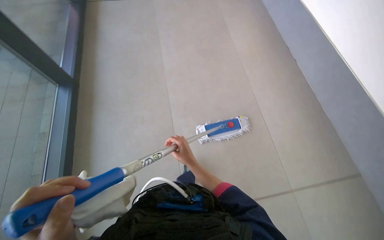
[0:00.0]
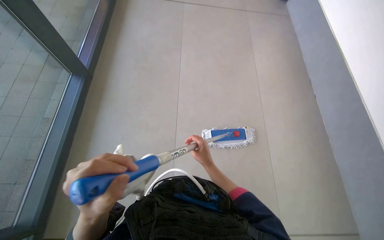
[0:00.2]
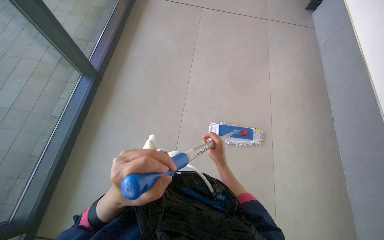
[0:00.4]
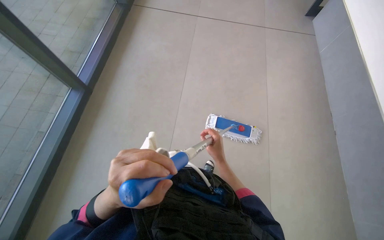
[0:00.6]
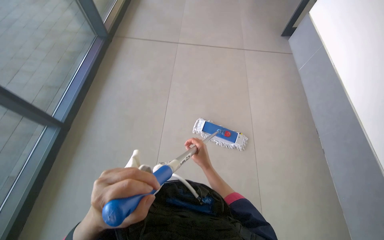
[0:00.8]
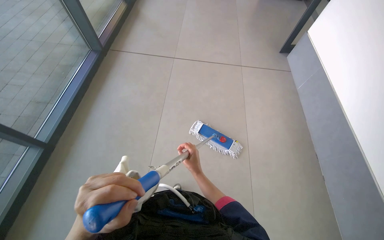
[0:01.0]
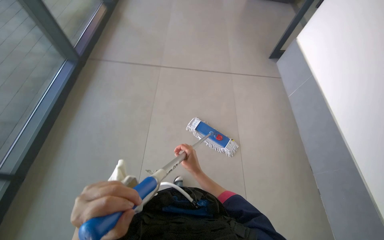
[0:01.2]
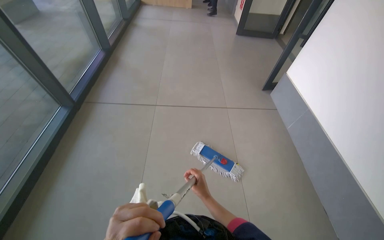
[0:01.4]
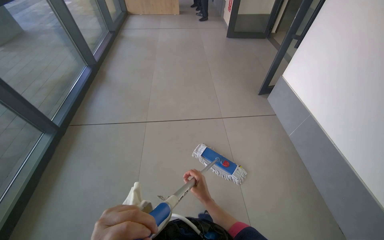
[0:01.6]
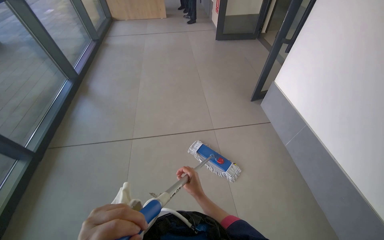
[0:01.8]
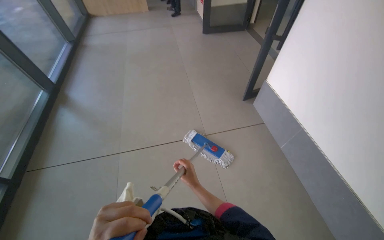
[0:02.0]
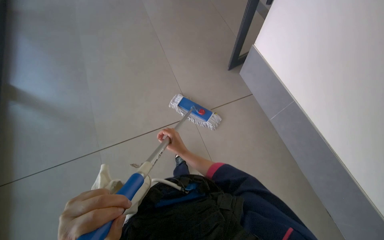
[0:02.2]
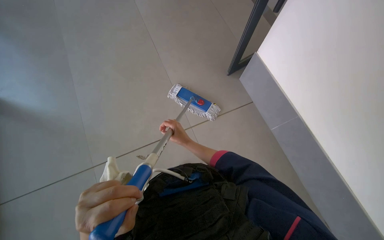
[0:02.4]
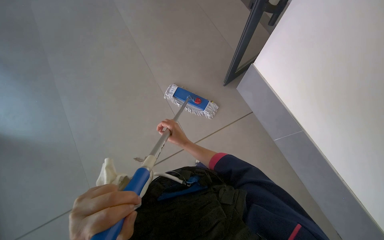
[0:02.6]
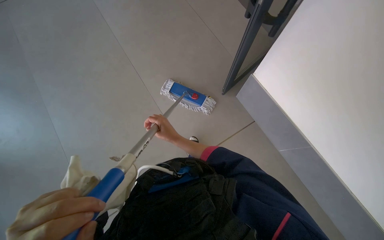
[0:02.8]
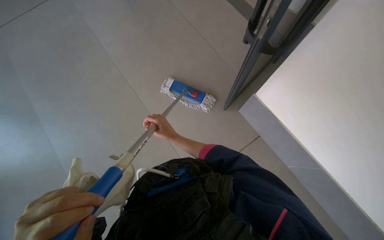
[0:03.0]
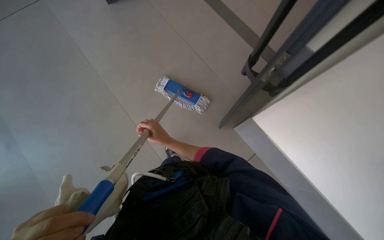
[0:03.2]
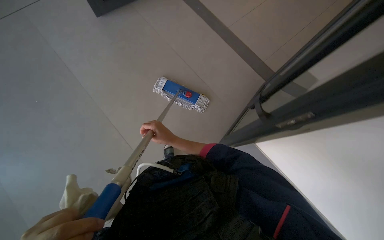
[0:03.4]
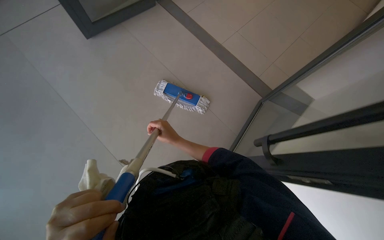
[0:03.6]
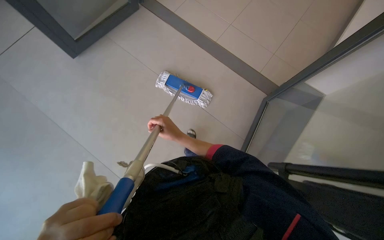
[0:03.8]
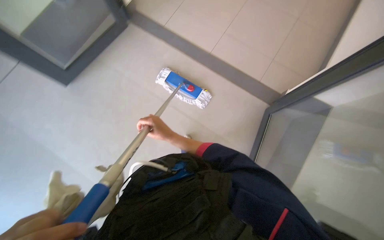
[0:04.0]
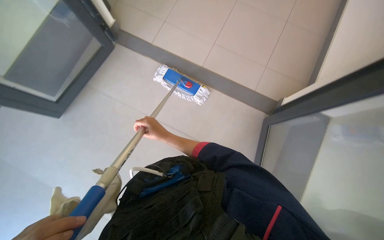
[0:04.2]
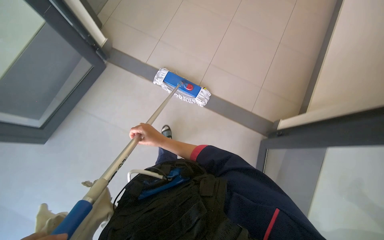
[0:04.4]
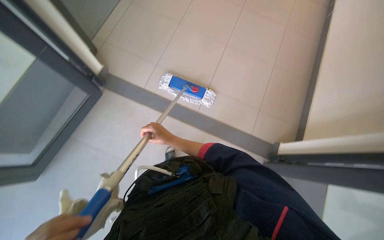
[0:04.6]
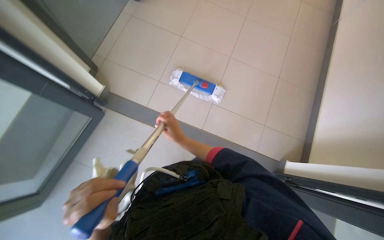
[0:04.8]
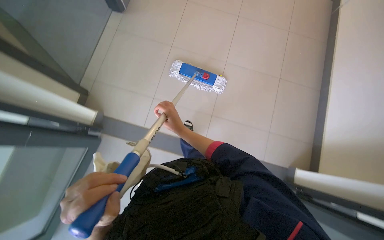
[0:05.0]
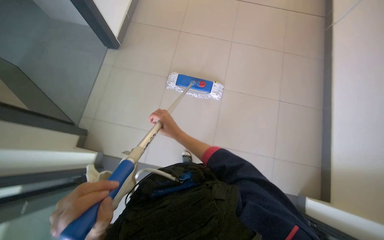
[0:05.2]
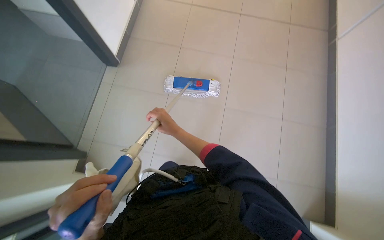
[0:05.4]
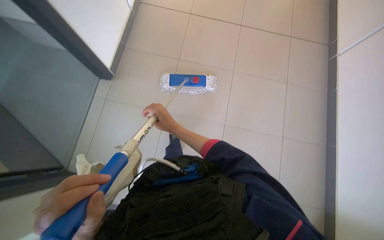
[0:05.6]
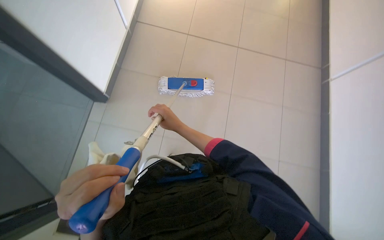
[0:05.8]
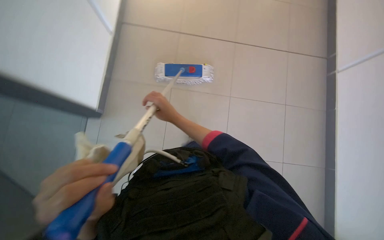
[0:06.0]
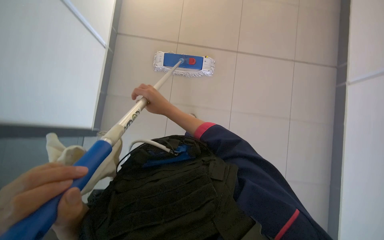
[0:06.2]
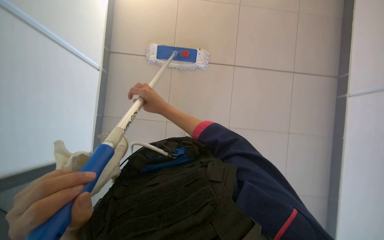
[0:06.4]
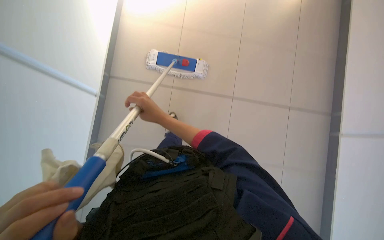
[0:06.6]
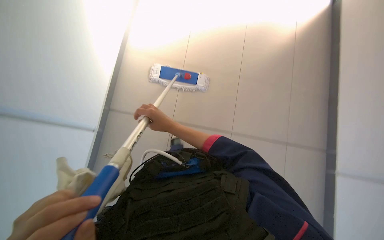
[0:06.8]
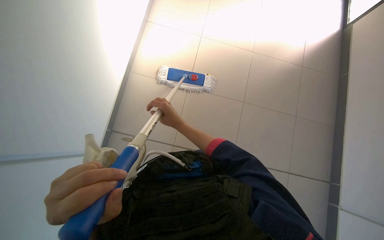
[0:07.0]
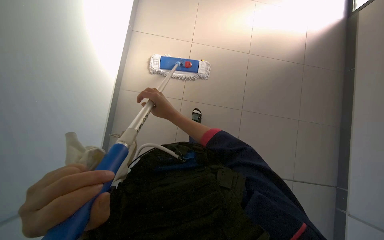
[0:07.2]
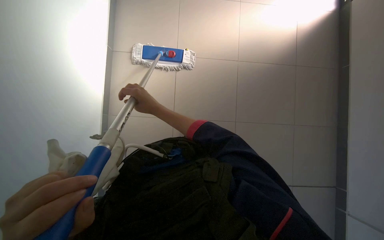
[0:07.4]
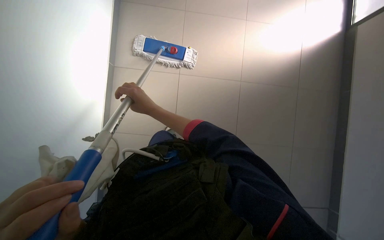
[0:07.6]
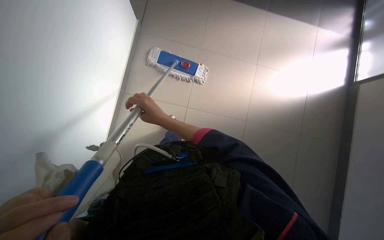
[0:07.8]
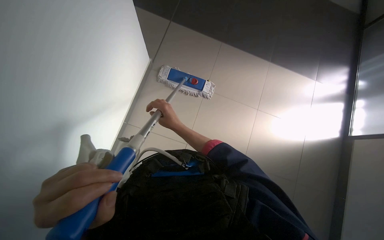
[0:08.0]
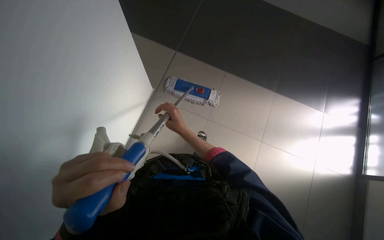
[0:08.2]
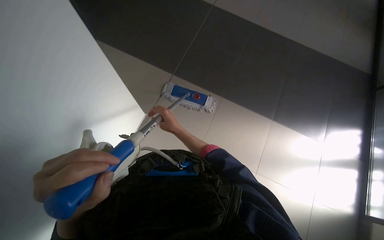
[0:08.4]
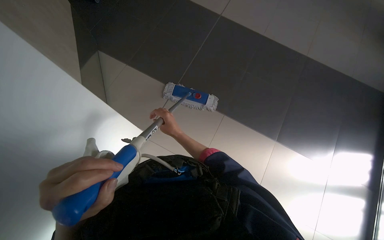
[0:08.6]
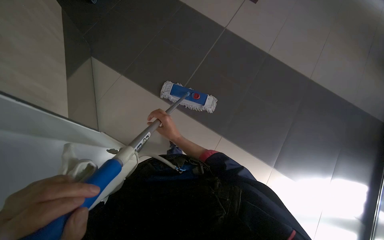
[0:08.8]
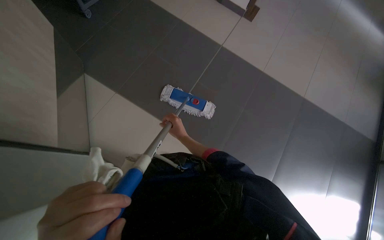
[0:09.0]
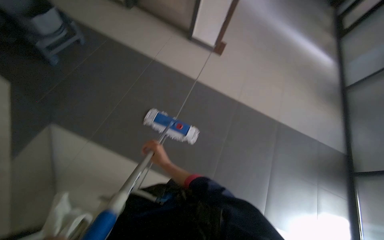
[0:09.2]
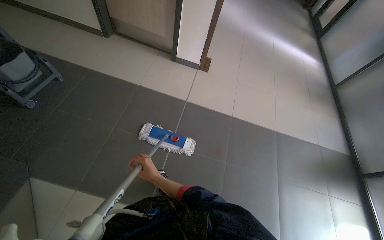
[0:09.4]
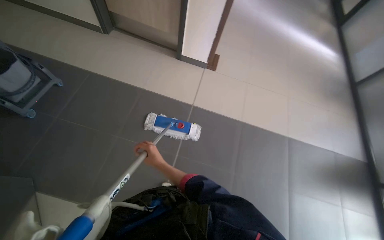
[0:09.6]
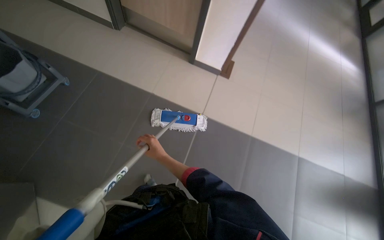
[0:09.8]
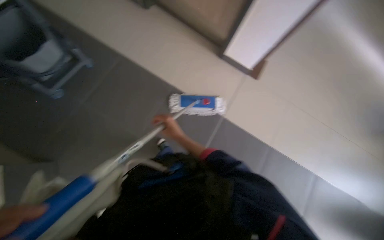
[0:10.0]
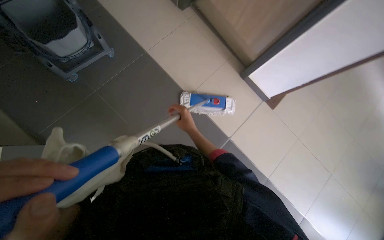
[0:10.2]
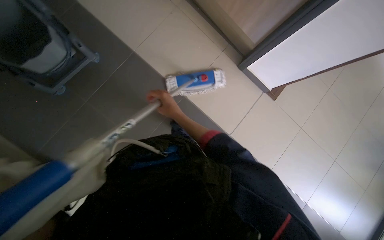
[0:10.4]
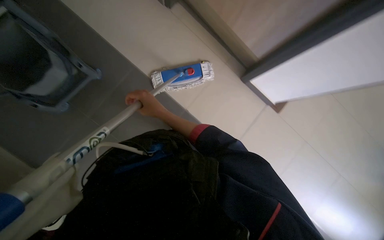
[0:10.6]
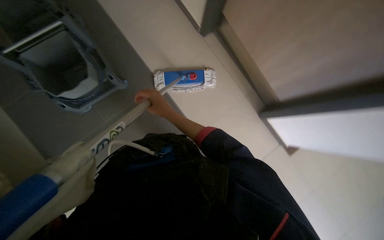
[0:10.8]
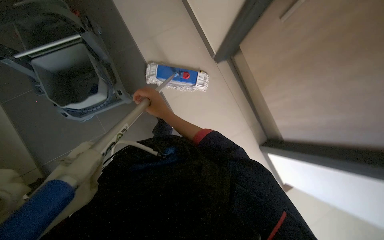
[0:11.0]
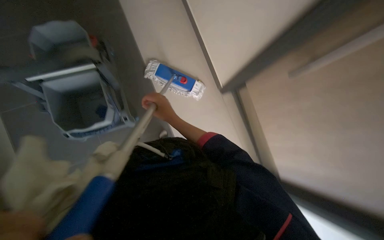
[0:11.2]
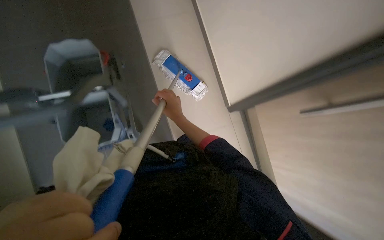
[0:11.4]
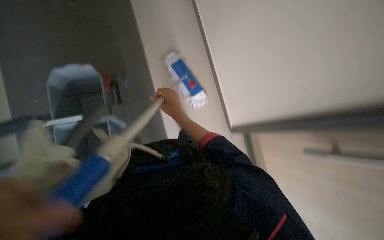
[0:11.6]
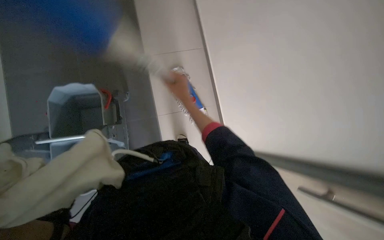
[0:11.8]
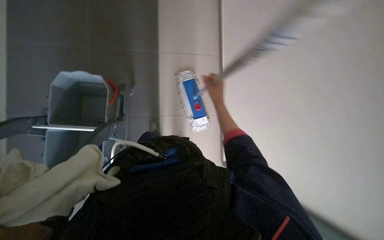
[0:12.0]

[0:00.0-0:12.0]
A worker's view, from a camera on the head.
Job: mopping floor.
The whole recording: Mopping floor with mop. The worker mops the floor with a flat mop.
0:00.0 to 0:01.6: The wearer's head swings approximately 20 degrees to the right. The camera pitches upward, by roughly 30 degrees.
0:01.6 to 0:03.0: The head turns to the right by approximately 25 degrees. The camera pitches downward, by roughly 20 degrees.
0:04.4 to 0:06.0: The right hand travels up the picture by roughly 20 cm.
0:07.6 to 0:09.0: The camera pitches upward, by roughly 15 degrees.
0:09.0 to 0:10.4: The wearer moves approximately 70 cm.
0:10.4 to 0:12.0: The view tilts about 25 degrees upward. The right hand moves up the picture, some 40 cm.

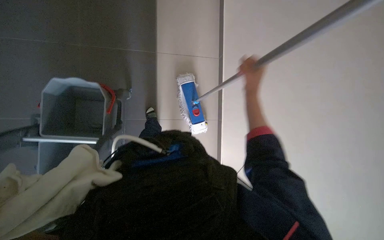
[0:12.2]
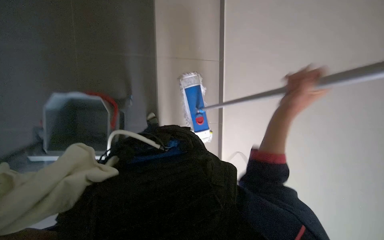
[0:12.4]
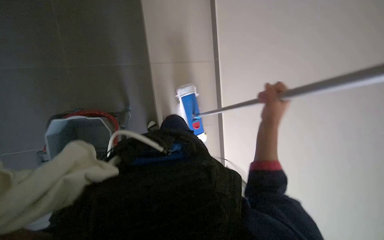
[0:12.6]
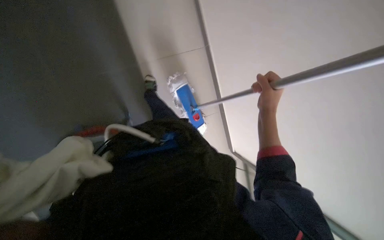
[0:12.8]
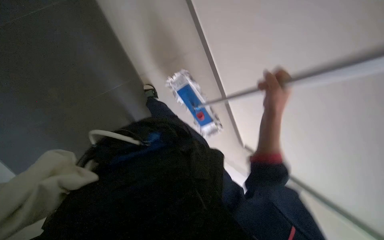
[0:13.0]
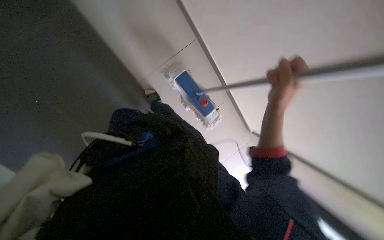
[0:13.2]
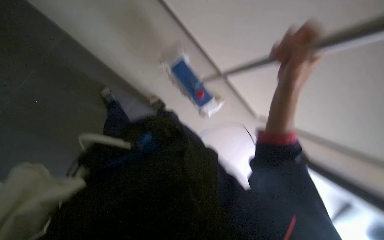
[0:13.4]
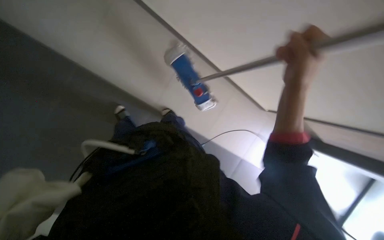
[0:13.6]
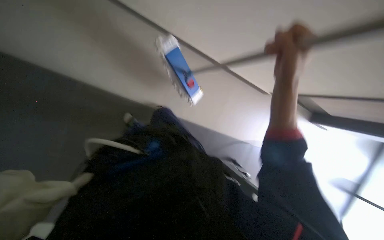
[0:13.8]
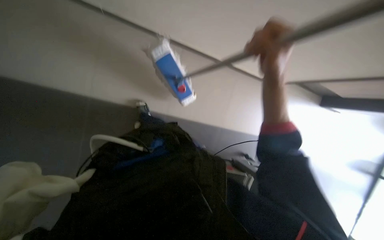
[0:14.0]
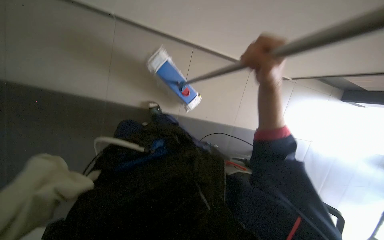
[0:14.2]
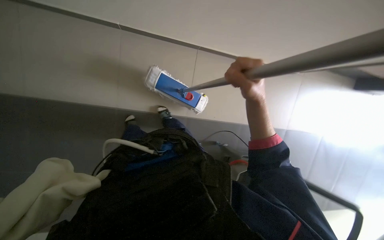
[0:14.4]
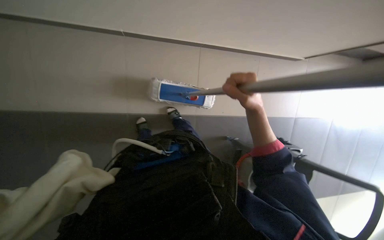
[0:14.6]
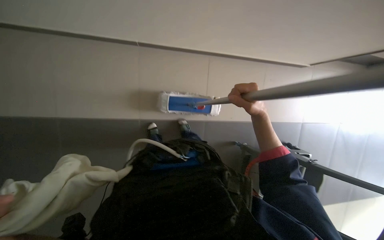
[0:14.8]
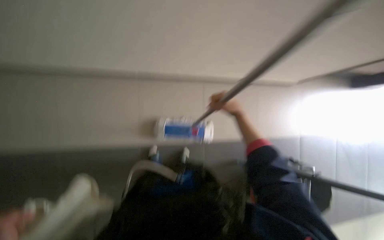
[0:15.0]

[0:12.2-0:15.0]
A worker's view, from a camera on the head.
Job: mopping floor.
The whole recording: Mopping floor with mop. The worker mops the floor with a flat mop.
0:12.2 to 0:13.6: The right hand shifts some 20 cm nearer to the camera.
0:13.6 to 0:15.0: The right hand moves farther from the camera and to the left, about 25 cm.

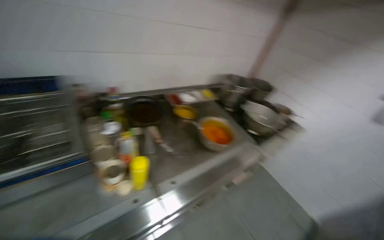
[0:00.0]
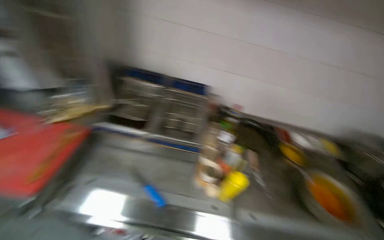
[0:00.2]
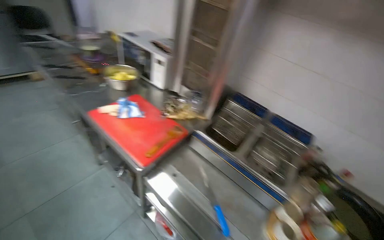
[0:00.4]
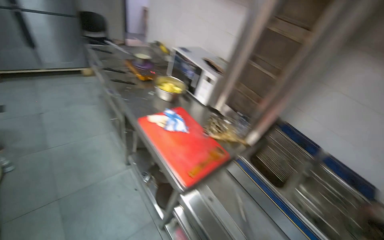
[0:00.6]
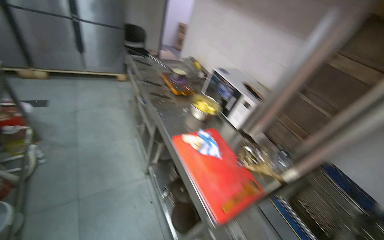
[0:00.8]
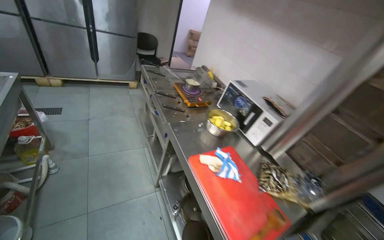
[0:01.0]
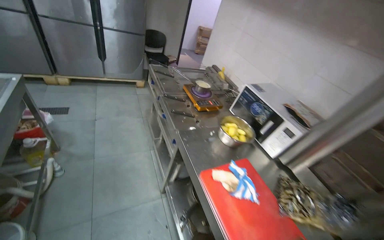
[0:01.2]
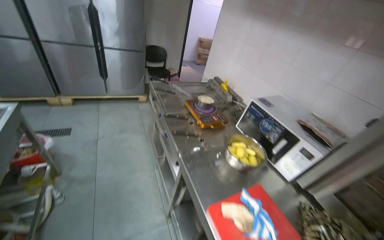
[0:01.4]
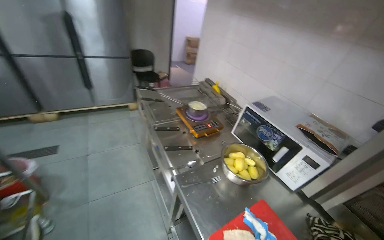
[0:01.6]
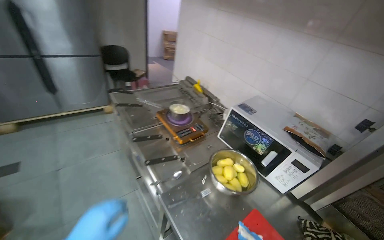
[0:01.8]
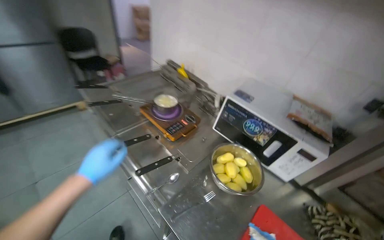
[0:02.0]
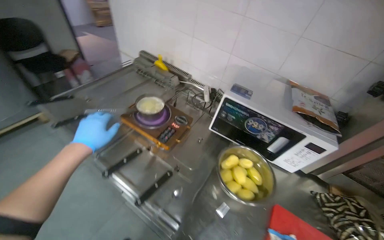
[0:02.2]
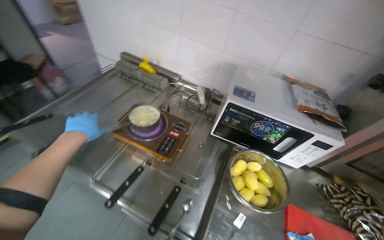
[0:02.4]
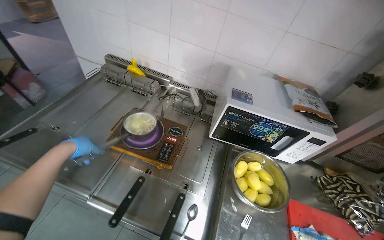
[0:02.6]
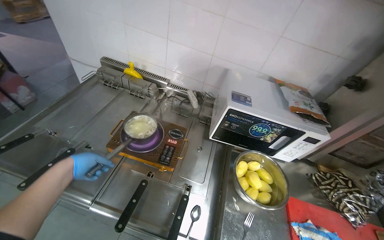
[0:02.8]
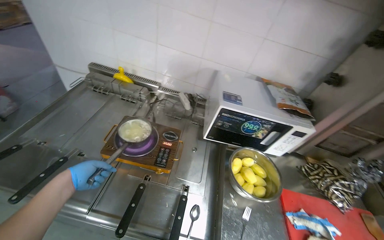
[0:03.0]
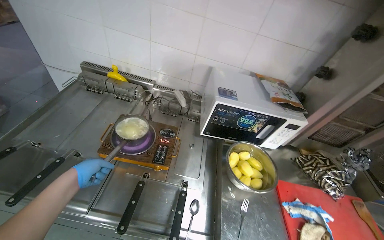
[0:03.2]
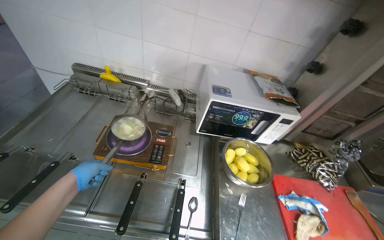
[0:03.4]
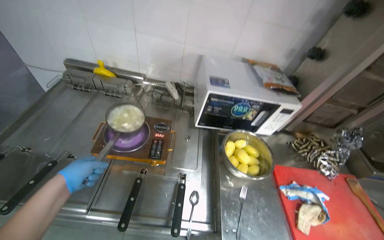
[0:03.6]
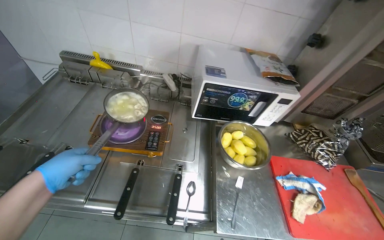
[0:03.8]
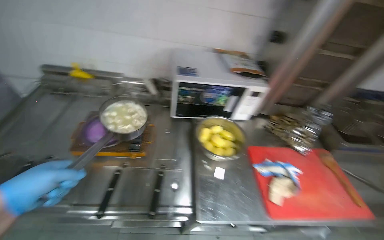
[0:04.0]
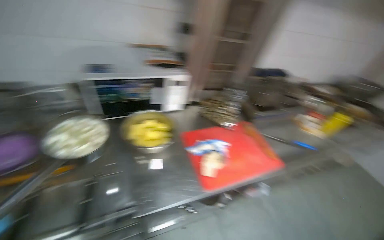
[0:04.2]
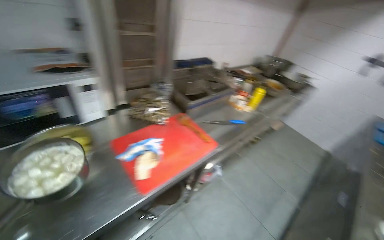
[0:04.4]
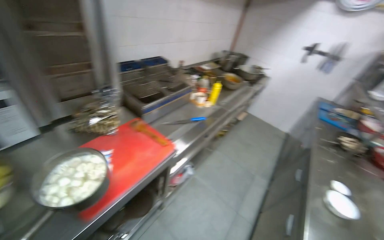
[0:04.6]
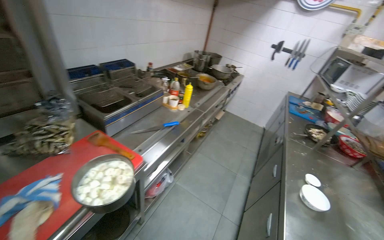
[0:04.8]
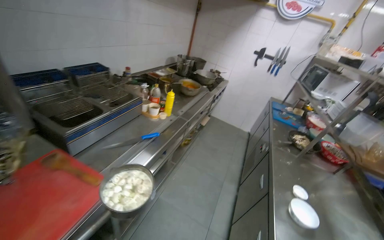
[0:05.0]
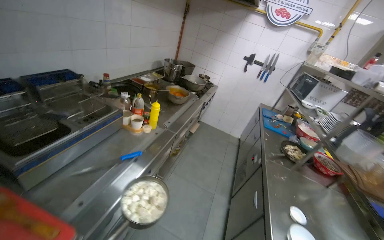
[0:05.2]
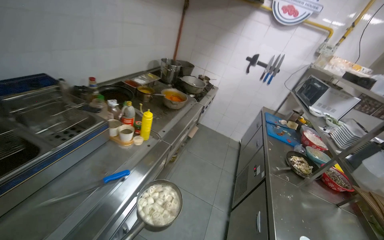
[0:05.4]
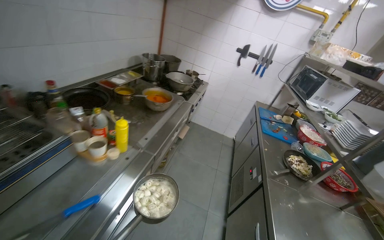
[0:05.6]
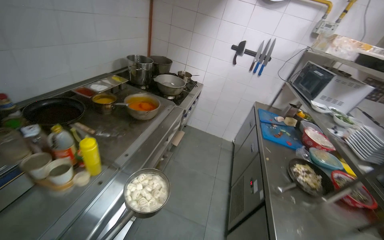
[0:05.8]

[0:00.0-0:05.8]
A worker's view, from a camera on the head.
Job: preparing food.
The whole recording: Preparing pot with ingredients. The worker picks up a pot, transfers ingredients from another pot, places it back, and adds salt.
0:00.0 to 0:01.4: The head travels some 1 m. The head rotates roughly 90 degrees to the left. The view tilts roughly 25 degrees upward.
0:01.4 to 0:02.8: The head travels approximately 70 cm. The head rotates some 50 degrees to the right. The view tips downward by some 20 degrees.
0:02.8 to 0:04.4: The head travels about 50 cm. The wearer's head swings some 55 degrees to the right.
0:04.4 to 0:05.8: The wearer moves roughly 1 m. The wearer's head swings approximately 35 degrees to the right.
